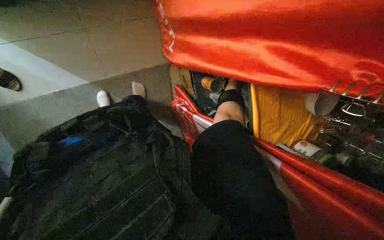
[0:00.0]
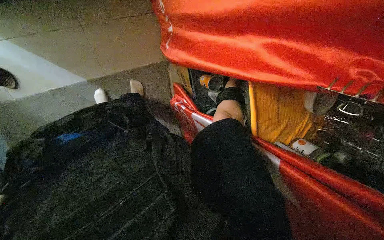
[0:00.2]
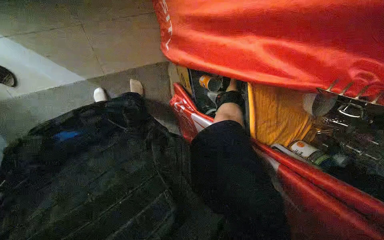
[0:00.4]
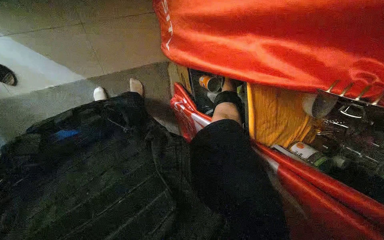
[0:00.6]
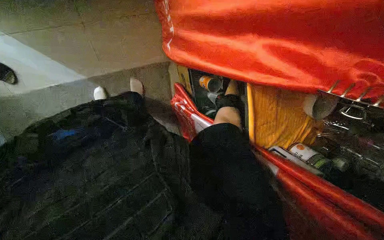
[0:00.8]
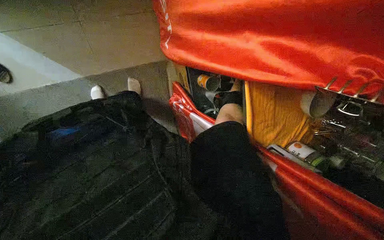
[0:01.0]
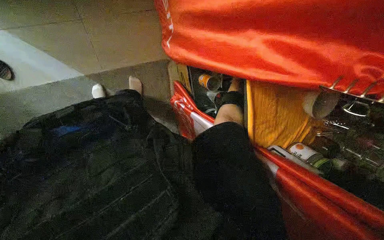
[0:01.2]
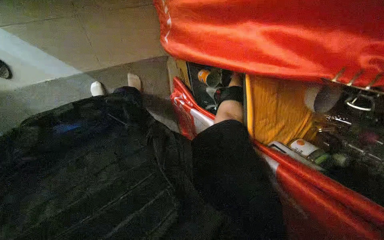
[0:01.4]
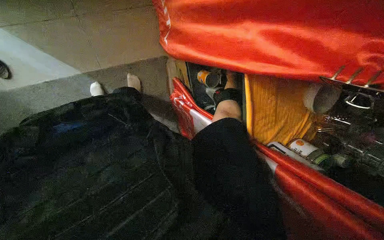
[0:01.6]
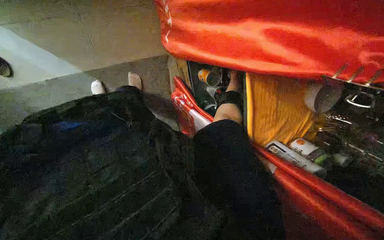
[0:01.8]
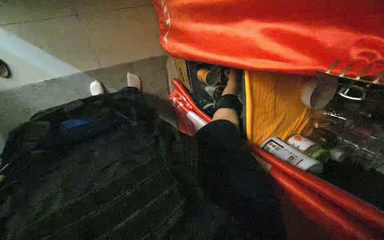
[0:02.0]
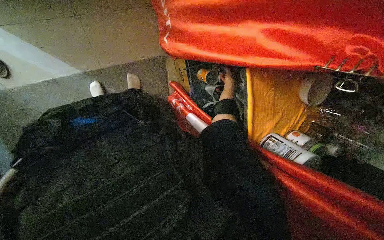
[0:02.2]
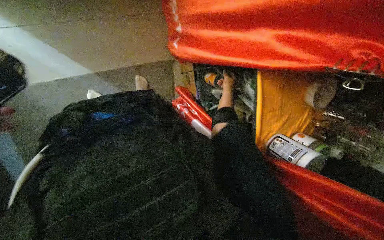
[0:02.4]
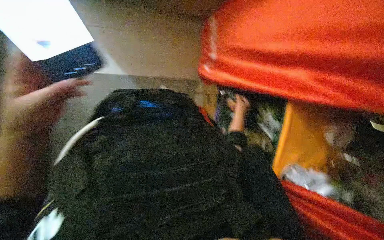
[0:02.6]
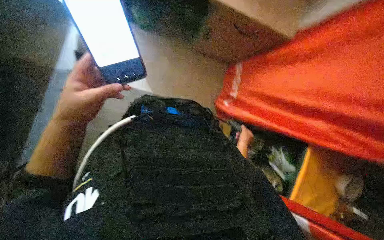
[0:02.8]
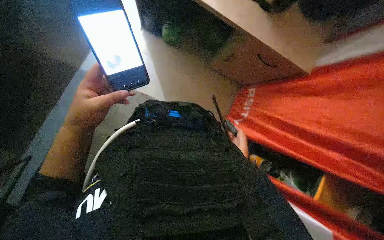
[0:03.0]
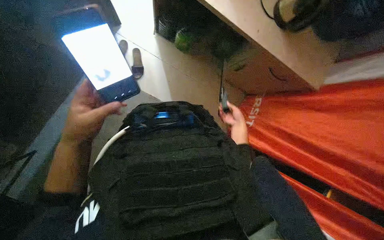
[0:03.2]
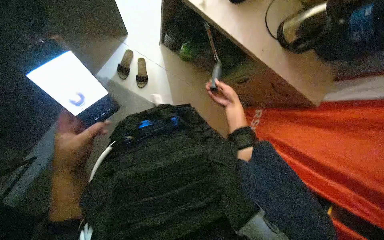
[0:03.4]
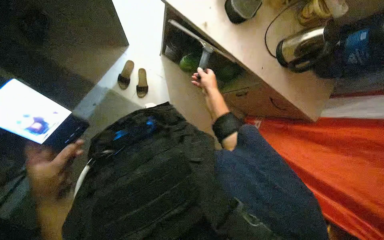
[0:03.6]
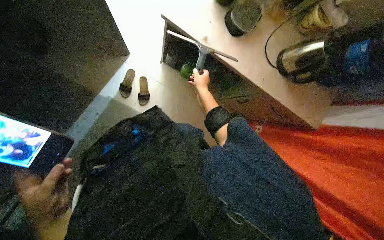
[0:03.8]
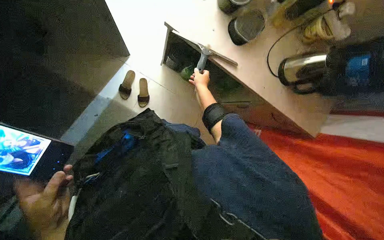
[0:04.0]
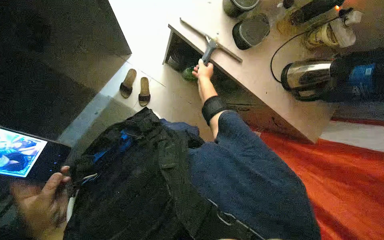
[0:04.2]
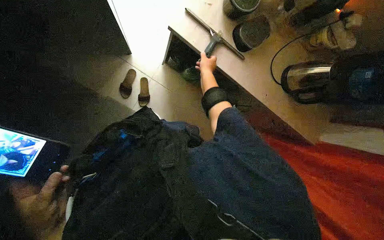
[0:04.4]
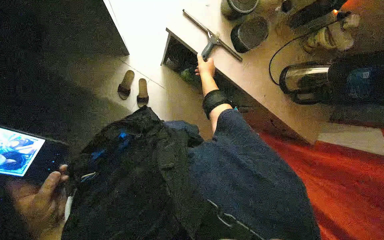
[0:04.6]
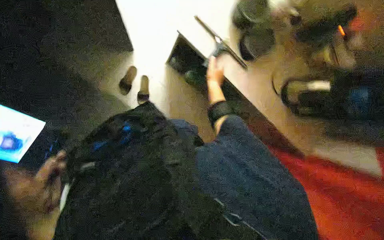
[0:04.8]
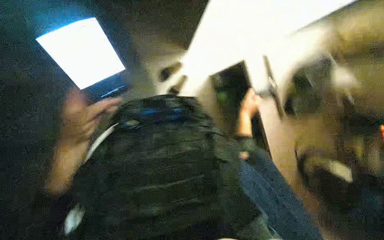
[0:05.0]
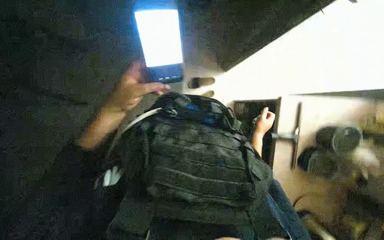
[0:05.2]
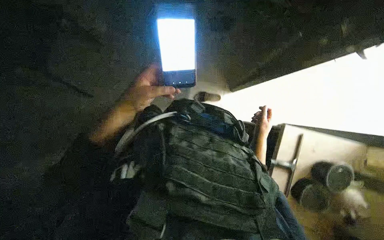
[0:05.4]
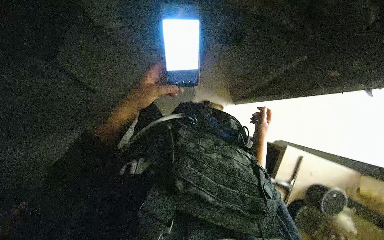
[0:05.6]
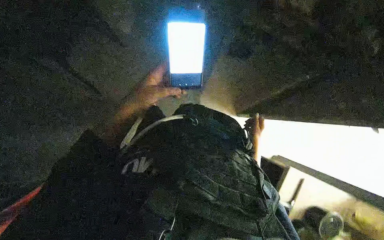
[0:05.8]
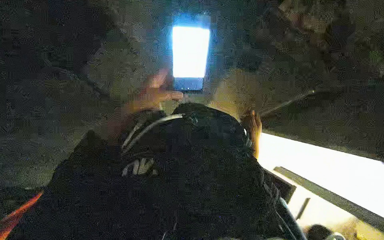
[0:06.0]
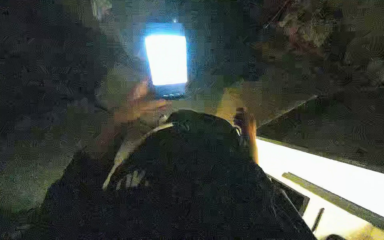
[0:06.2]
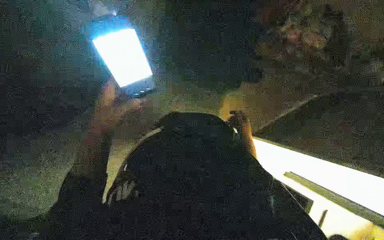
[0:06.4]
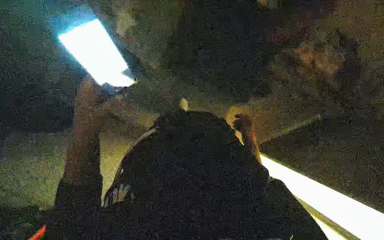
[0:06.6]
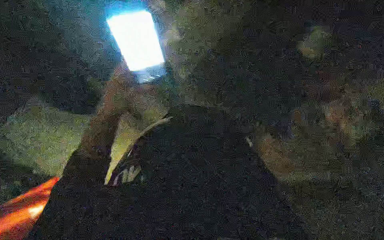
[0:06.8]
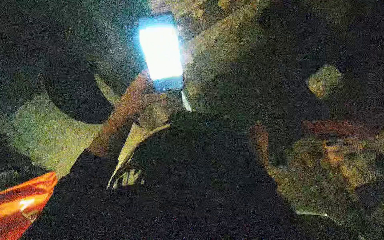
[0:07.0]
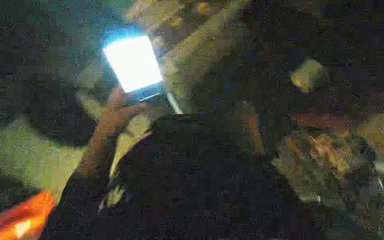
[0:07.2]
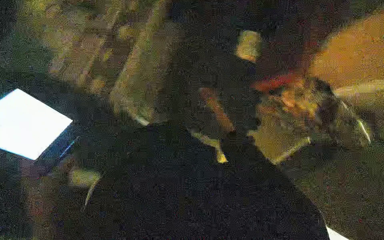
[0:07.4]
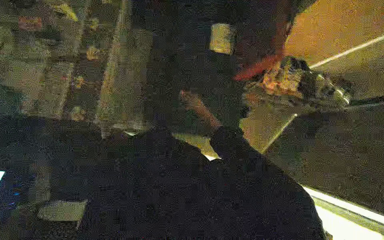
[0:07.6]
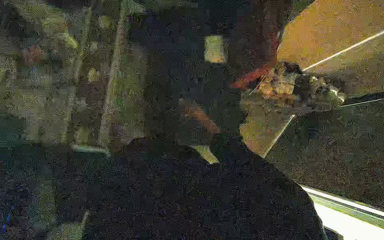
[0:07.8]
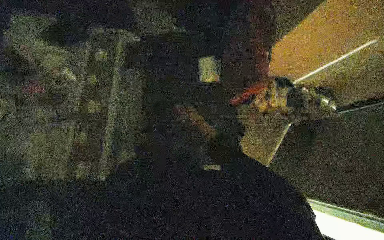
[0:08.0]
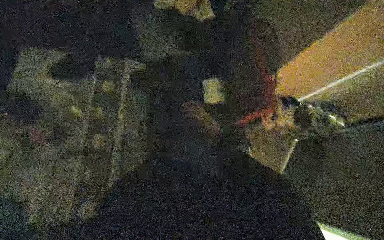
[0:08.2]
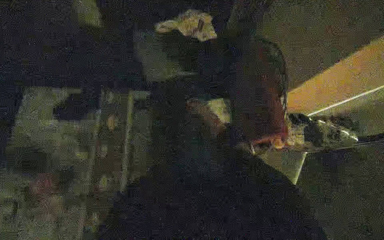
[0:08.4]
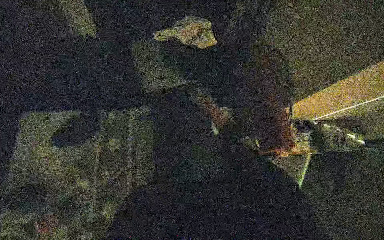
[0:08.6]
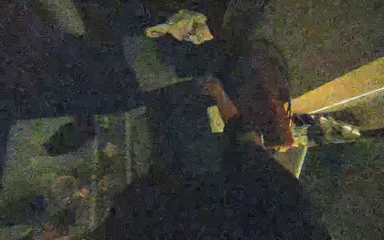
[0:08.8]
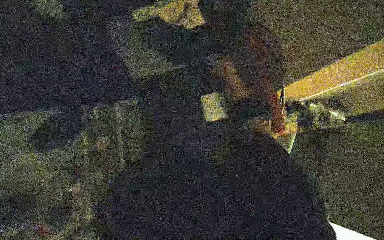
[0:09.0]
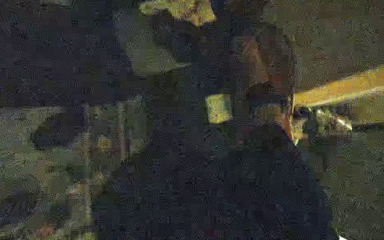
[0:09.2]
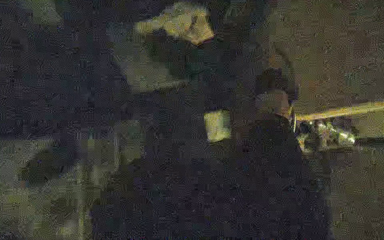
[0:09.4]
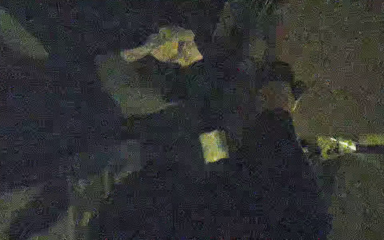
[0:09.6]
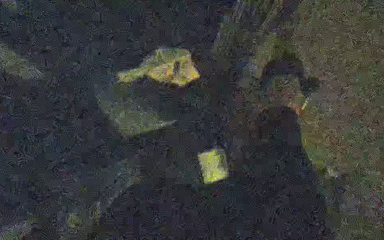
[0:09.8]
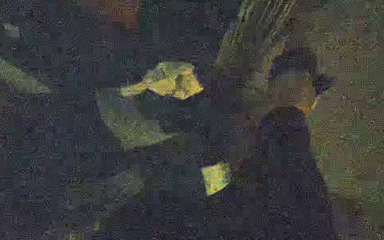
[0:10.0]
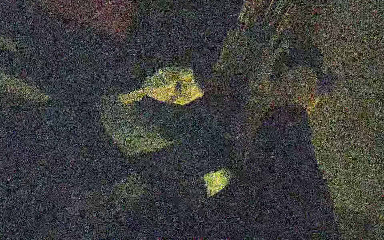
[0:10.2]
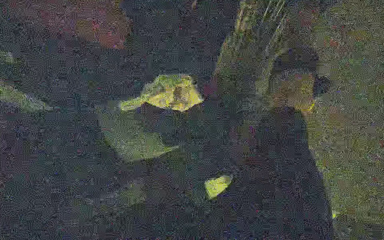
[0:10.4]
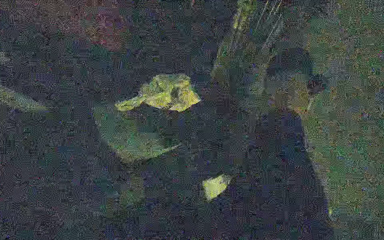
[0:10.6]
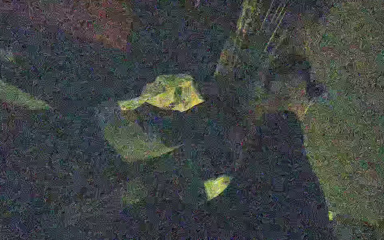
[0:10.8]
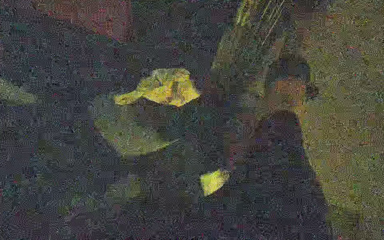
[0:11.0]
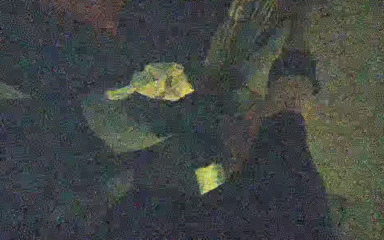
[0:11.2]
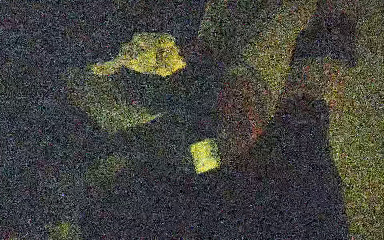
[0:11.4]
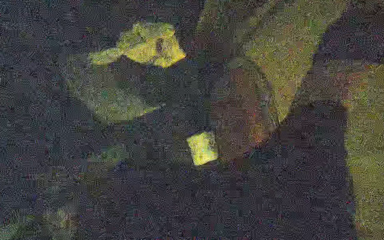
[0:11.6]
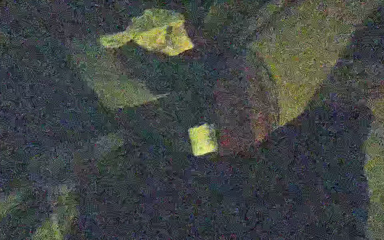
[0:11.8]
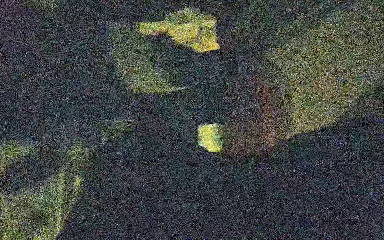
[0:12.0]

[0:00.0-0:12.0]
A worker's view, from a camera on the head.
Job: preparing cleaning supplies.
The whole recording: Preparing cleaning tool. The worker opens a cabinet, retrieves a squeegee, and adjusts its handle.
0:01.6 to 0:03.0: The camera pitches upward, by roughly 20 degrees.
0:03.0 to 0:04.4: The right hand heads up the picture, covering about 60 cm, while the left hand travels down the picture by roughly 10 cm.
0:04.4 to 0:06.0: The camera pitches upward, by roughly 20 degrees. Everything in view rotates roughly 80 degrees clockwise.
0:06.0 to 0:07.6: The right hand shifts some 30 cm up the picture, farther from the camera and to the left.
0:07.6 to 0:09.0: The camera travels some 50 cm.

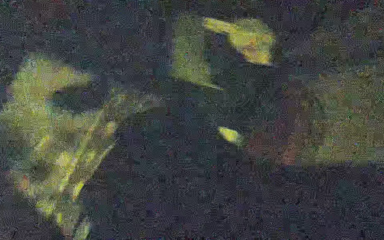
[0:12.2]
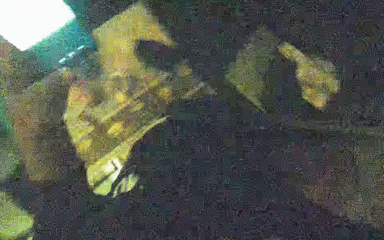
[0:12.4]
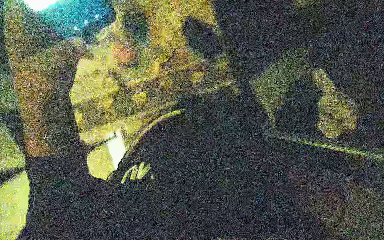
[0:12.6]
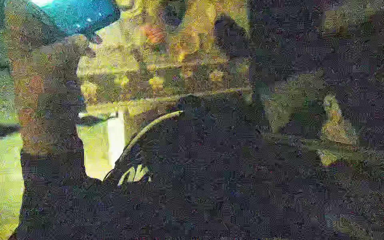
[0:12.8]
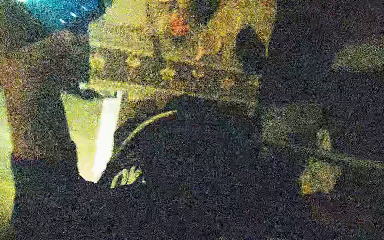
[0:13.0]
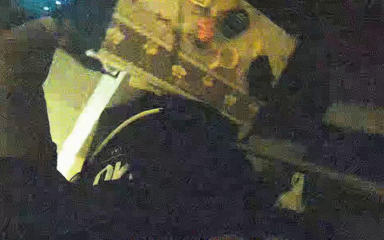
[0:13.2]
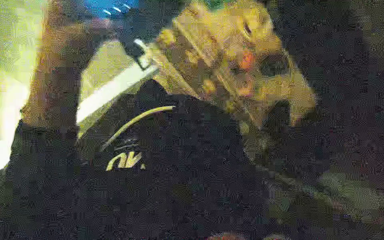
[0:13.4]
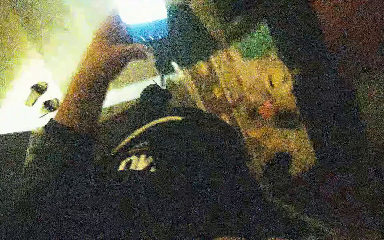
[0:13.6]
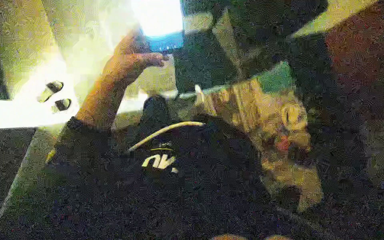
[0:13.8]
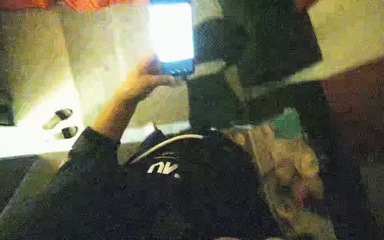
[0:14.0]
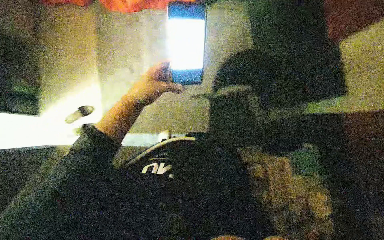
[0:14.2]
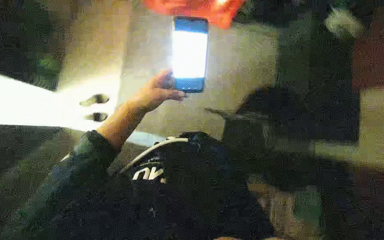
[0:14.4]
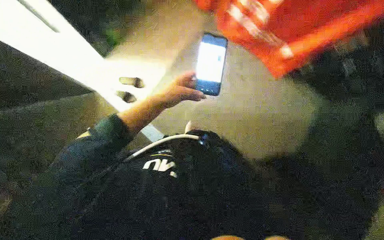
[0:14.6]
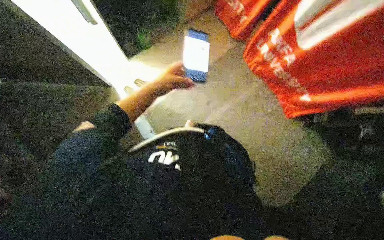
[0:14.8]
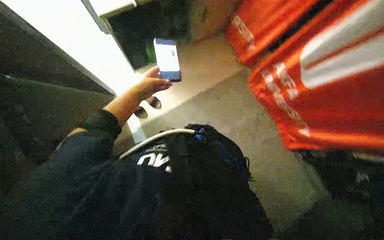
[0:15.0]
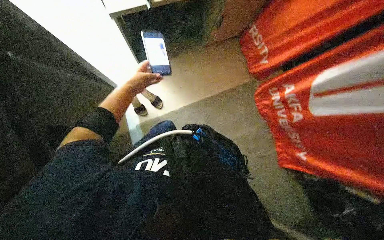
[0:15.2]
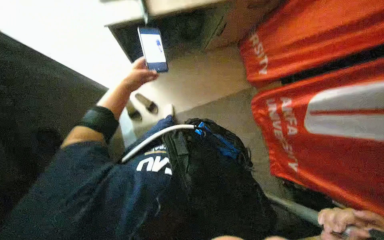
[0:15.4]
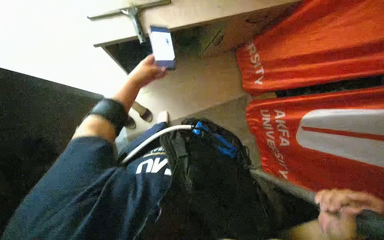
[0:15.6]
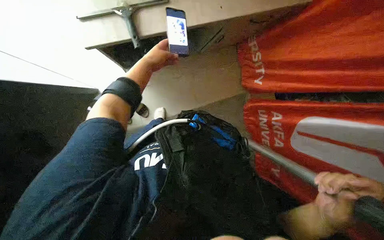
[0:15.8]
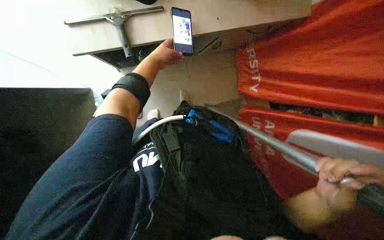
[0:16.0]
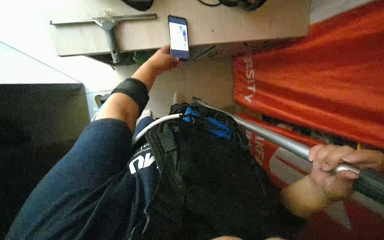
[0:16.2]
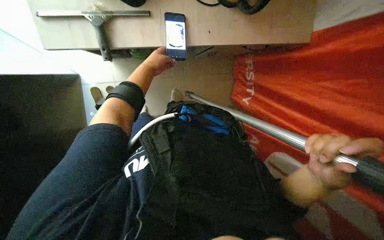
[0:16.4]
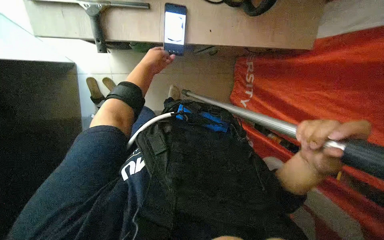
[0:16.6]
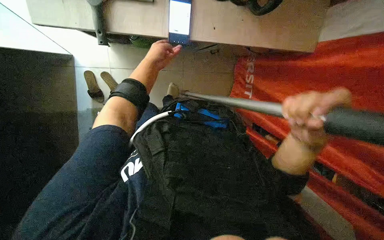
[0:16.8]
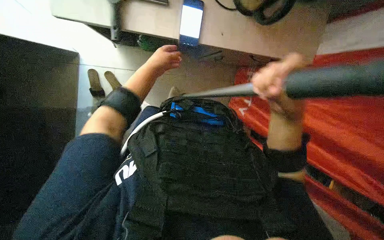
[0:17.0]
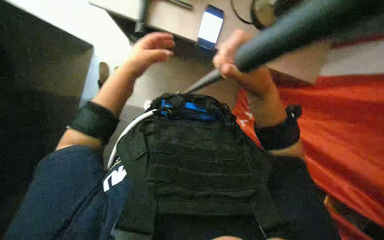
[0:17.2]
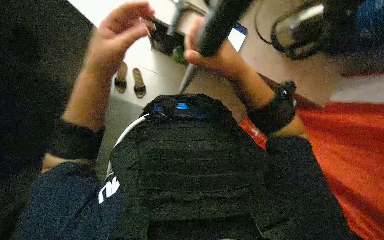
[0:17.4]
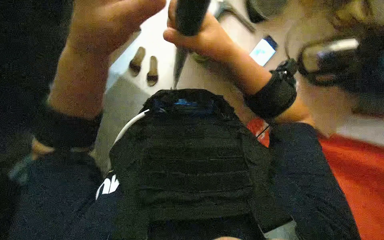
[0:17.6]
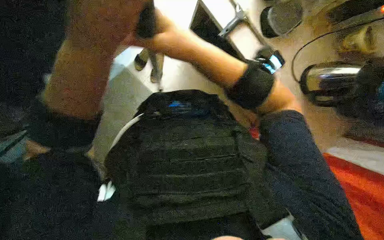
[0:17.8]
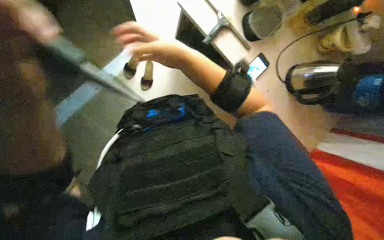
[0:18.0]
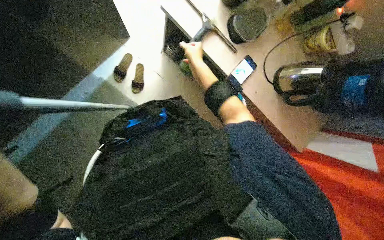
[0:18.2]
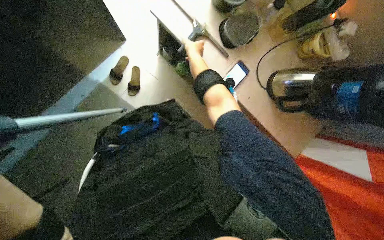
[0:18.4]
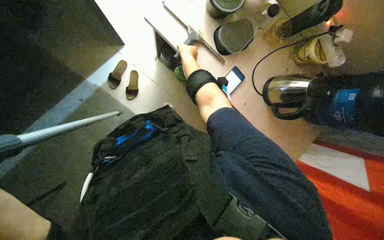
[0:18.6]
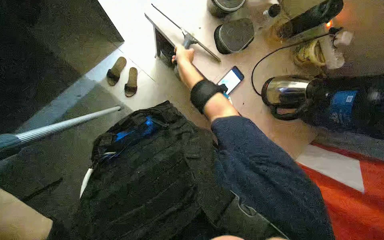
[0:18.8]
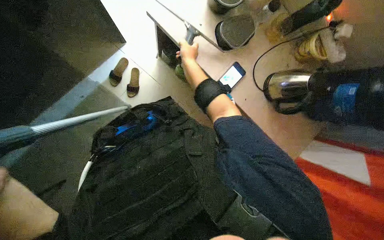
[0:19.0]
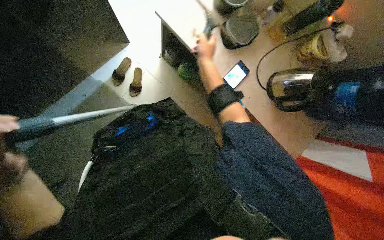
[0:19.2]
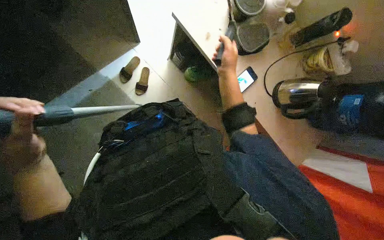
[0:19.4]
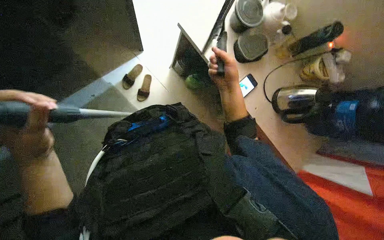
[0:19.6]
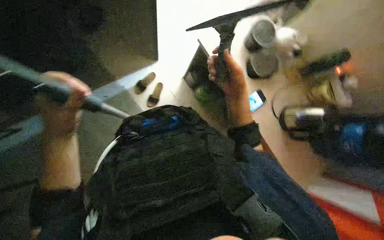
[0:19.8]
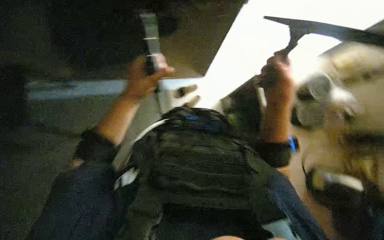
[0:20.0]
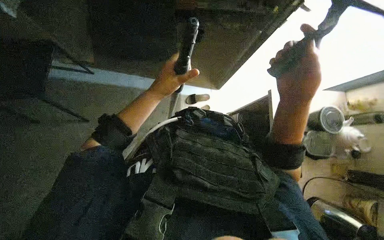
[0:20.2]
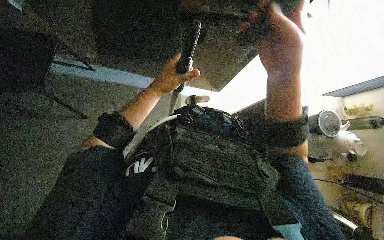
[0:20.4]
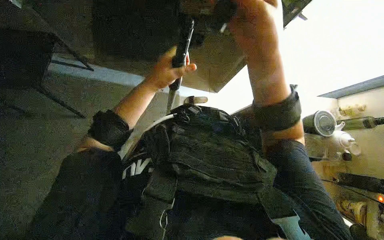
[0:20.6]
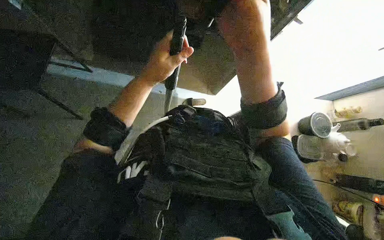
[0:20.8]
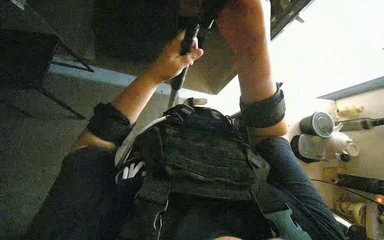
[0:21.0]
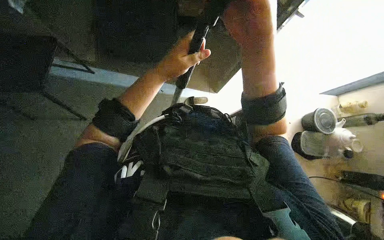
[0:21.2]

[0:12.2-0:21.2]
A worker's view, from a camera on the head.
Job: preparing cleaning supplies.
The whole recording: Preparing cleaning tool. The worker opens a cabinet, retrieves a squeegee, and adjusts its handle.
0:12.2 to 0:13.8: The view tilts some 15 degrees upward. Everything in view rotates roughly 35 degrees clockwise.
0:13.8 to 0:15.2: Everything in view rotates about 30 degrees clockwise.
0:15.2 to 0:16.6: The left hand travels up the picture and to the right by about 15 cm.
0:16.6 to 0:18.2: The right hand goes approximately 40 cm up the picture and farther from the camera.
0:18.2 to 0:19.8: The right hand goes approximately 25 cm nearer to the camera, down the picture and to the right.
0:19.8 to 0:21.2: The view tips upward by some 15 degrees. The scene turns some 35 degrees clockwise in the picture.
